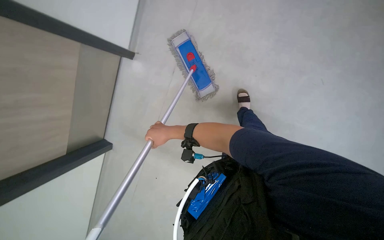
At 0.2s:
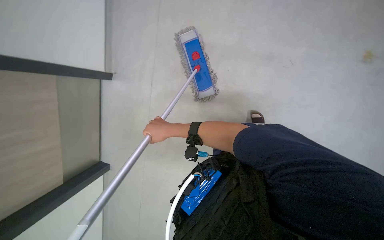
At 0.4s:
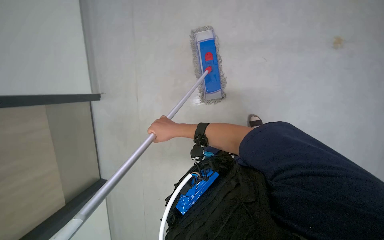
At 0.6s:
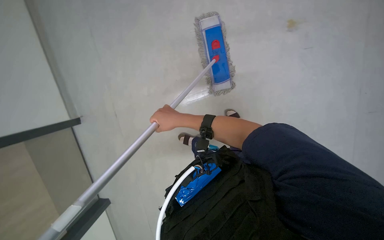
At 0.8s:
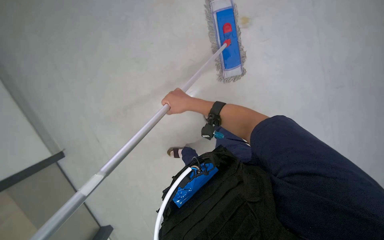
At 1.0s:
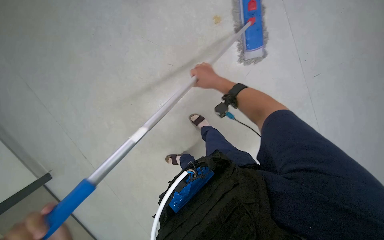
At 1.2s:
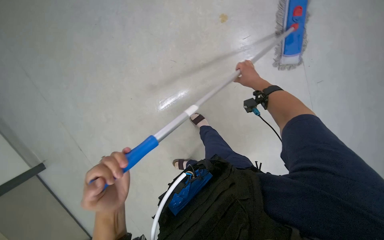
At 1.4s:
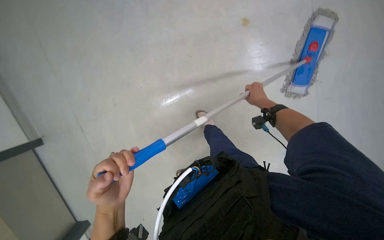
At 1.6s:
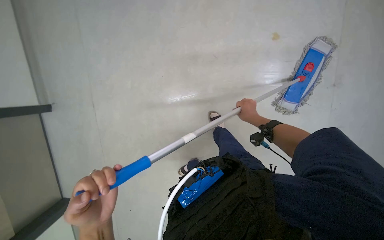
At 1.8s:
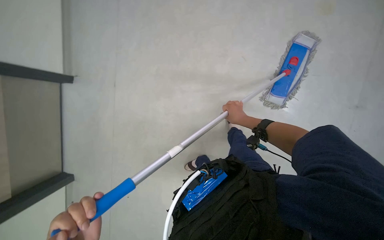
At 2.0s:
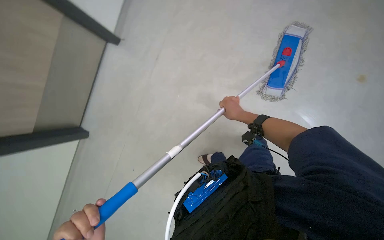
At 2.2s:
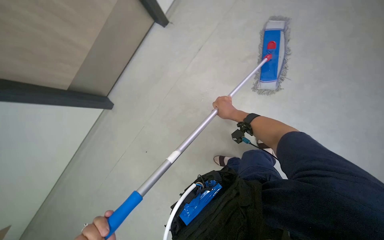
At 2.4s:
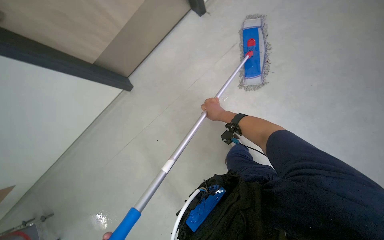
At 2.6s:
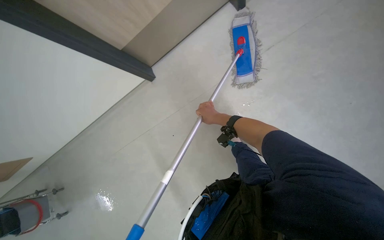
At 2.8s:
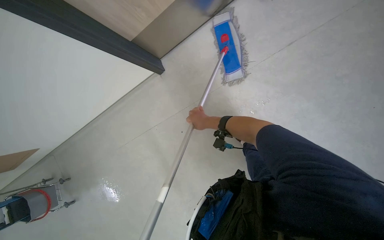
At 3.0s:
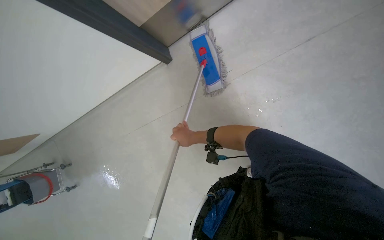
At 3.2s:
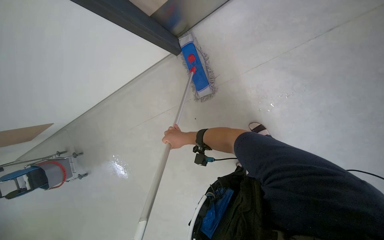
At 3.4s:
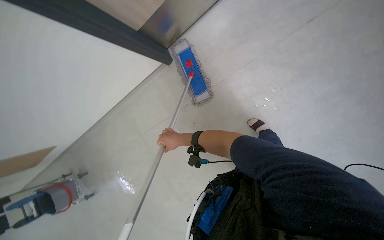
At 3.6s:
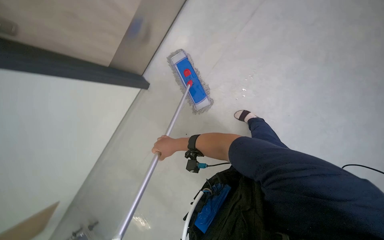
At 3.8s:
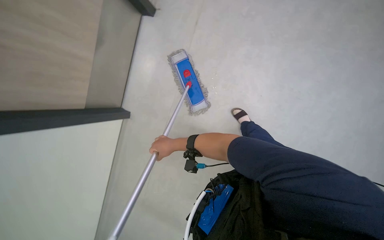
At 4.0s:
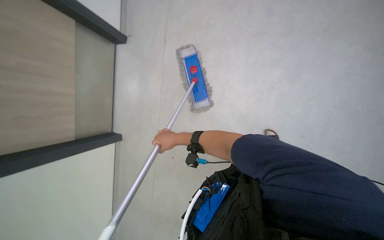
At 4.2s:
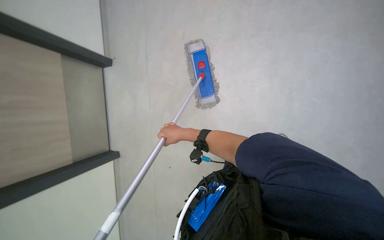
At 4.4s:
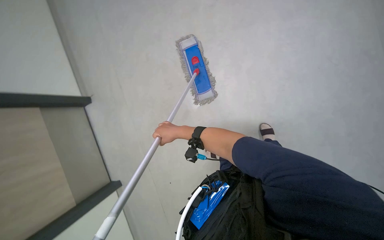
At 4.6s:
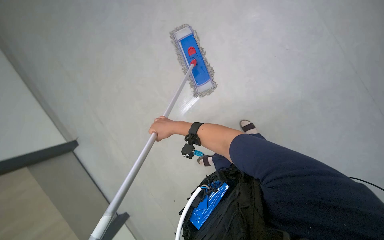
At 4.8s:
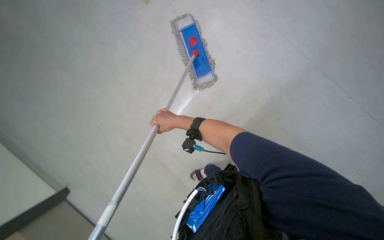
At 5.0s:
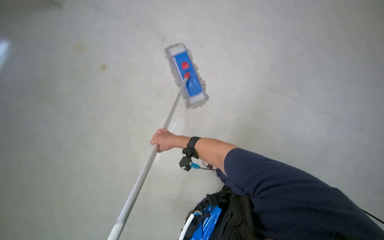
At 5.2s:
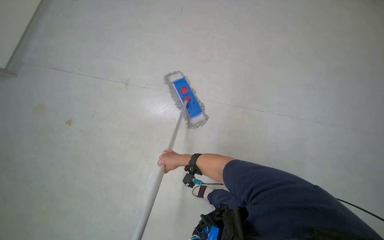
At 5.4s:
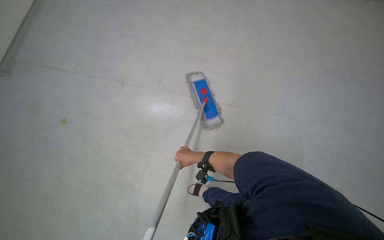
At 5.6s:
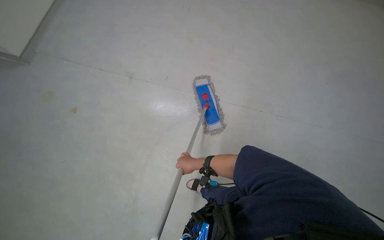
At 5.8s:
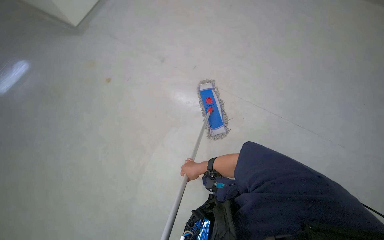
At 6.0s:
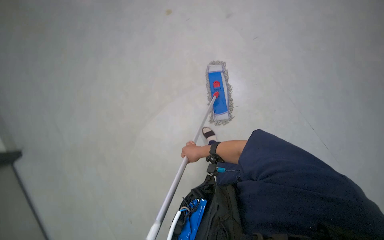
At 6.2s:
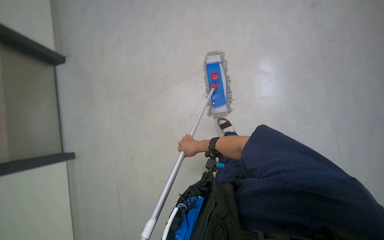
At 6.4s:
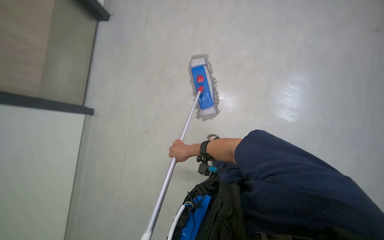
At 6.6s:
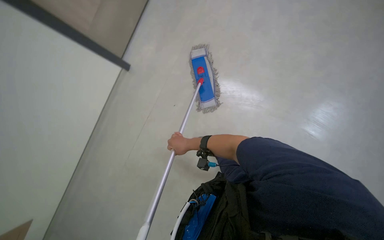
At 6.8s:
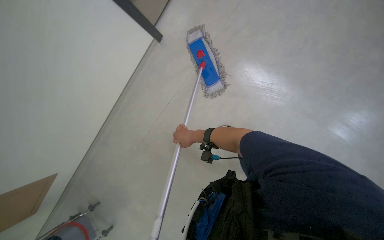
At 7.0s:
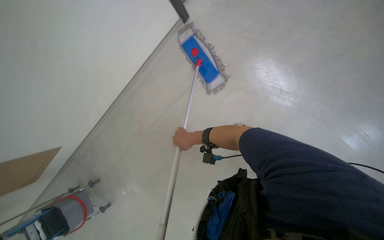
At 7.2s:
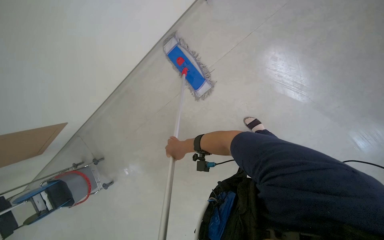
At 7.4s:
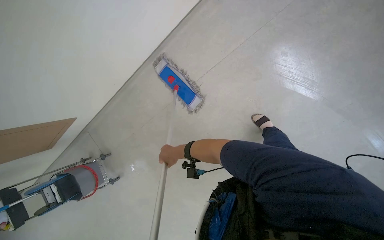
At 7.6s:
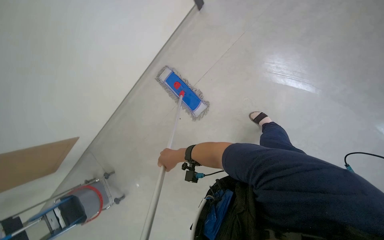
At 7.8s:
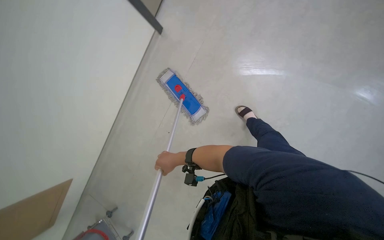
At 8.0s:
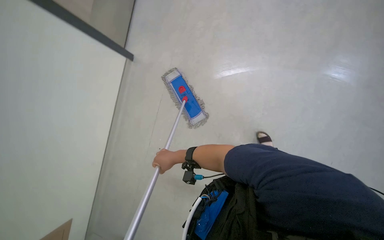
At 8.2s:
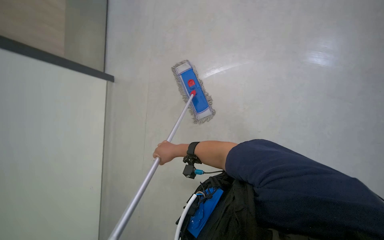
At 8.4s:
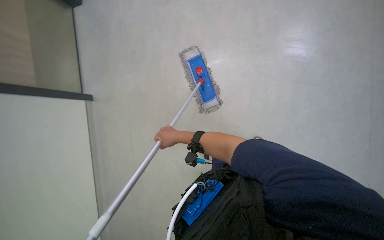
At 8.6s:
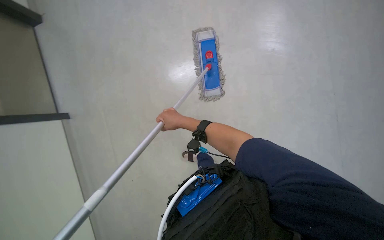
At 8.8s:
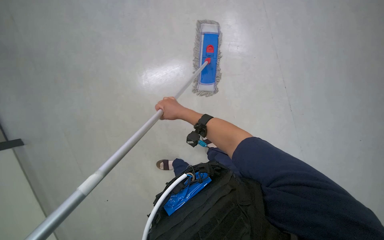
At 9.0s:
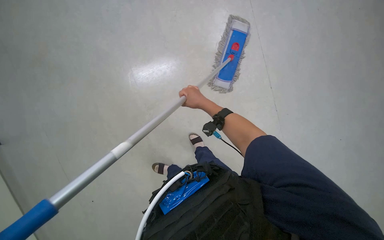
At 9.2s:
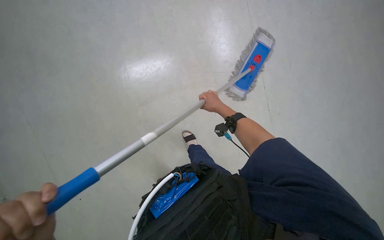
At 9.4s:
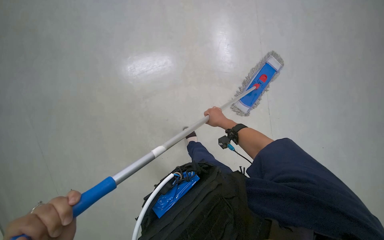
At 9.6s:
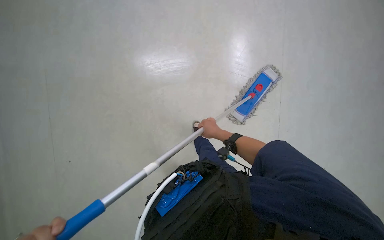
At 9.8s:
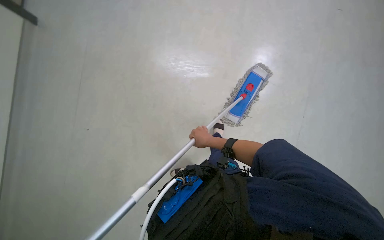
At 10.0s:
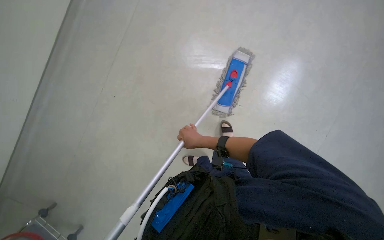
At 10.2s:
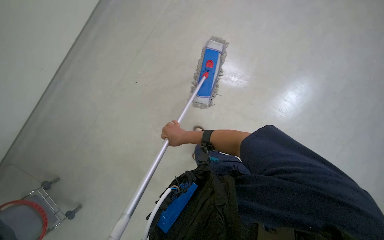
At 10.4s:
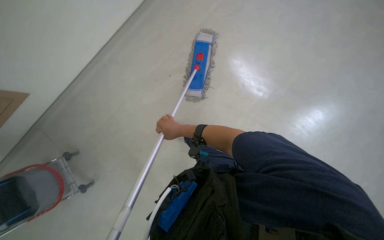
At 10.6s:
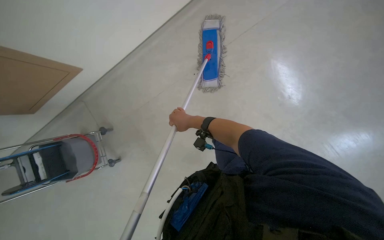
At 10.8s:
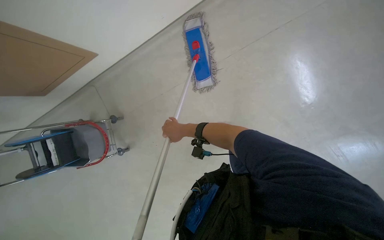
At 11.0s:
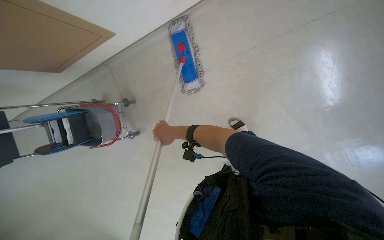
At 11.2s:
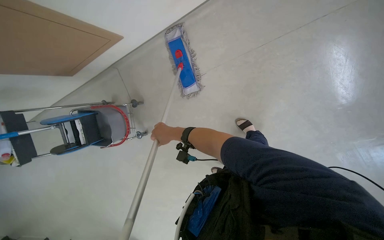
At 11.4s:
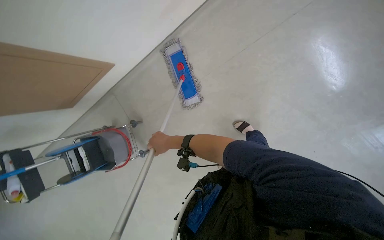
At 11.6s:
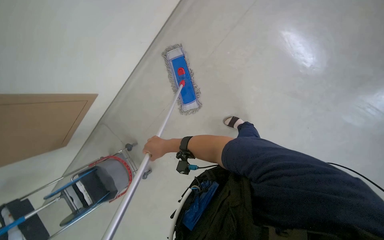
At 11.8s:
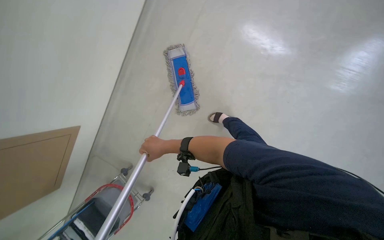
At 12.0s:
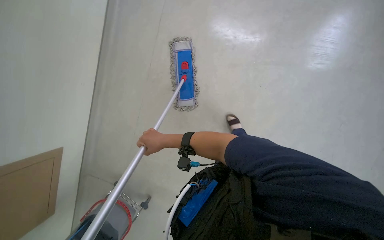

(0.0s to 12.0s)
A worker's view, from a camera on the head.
Job: mopping floor.
The whole recording: Mopping floor with flat mop. The worker mops the floor using a flat mop.
1.6s - 3.0s: The wearer looks roughly 30 degrees further to the right. The right hand shifts some 10 cm to the left.
6.0s - 7.6s: The right hand travels to the left by approximately 20 cm.
7.6s - 9.0s: The scene rotates clockwise by roughly 45 degrees.

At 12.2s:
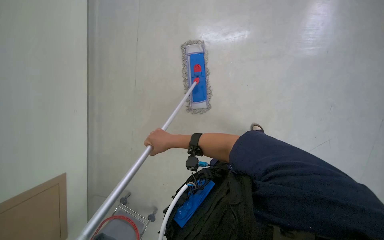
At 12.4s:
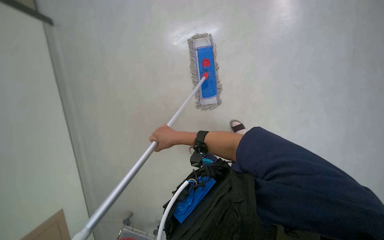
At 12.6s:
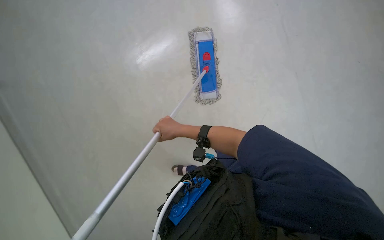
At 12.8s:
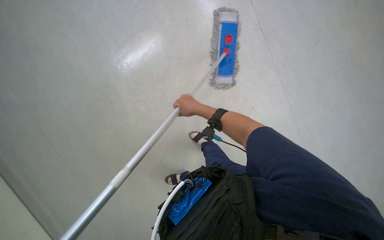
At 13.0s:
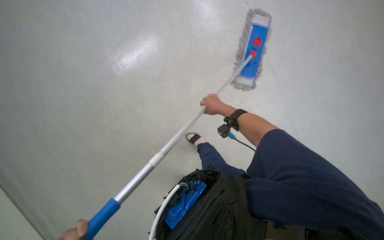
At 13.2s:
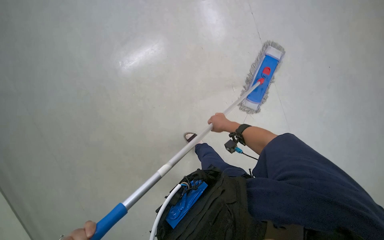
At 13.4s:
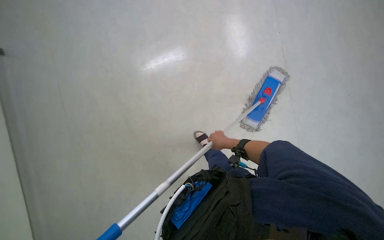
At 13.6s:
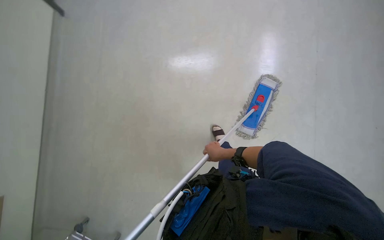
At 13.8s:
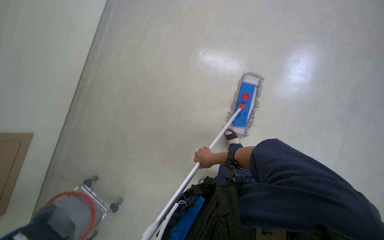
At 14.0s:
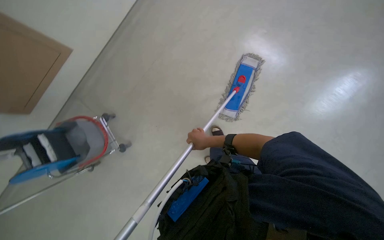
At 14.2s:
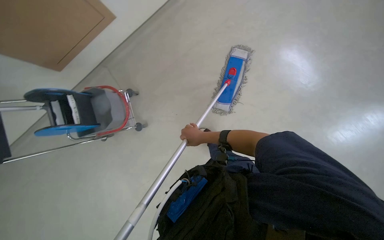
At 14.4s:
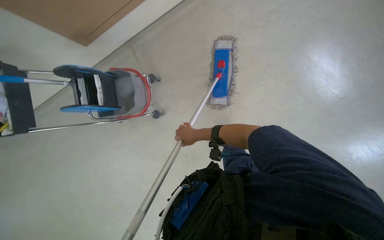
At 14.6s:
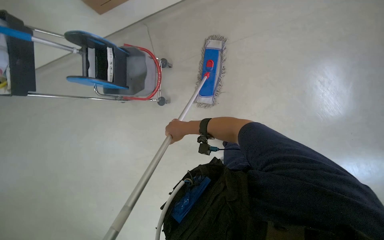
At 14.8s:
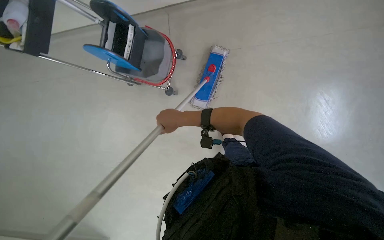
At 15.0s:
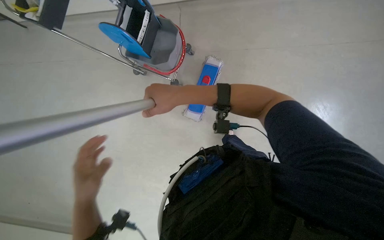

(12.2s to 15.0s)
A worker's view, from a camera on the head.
Job: mopping floor.
The whole recording: Mopping floor with flat mop. The worker mops the floor using a flat mop.
12.2s - 13.6s: The scene turns some 25 degrees clockwise in the picture. The right hand shifts some 10 cm down the picture.
13.6s - 15.0s: The right hand travels nearer to the camera and to the left by some 25 cm.

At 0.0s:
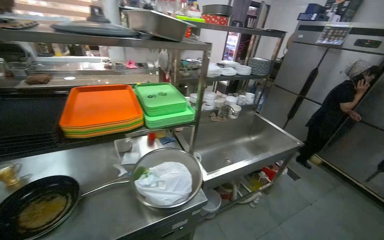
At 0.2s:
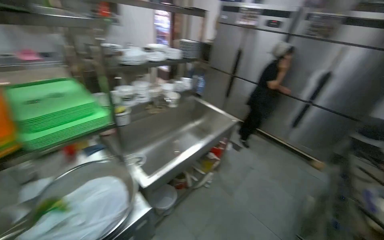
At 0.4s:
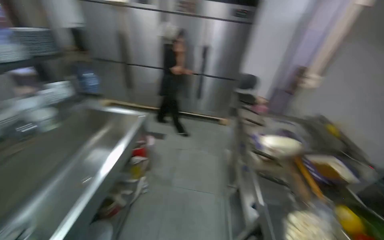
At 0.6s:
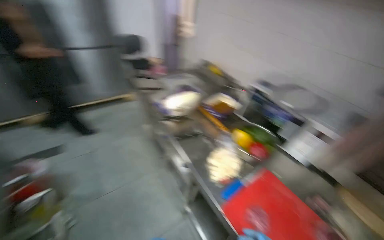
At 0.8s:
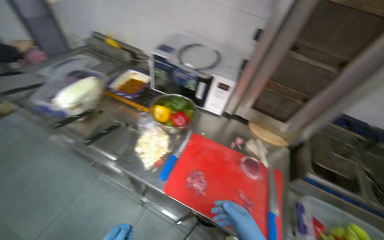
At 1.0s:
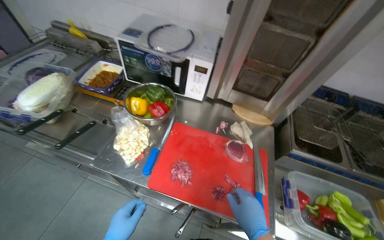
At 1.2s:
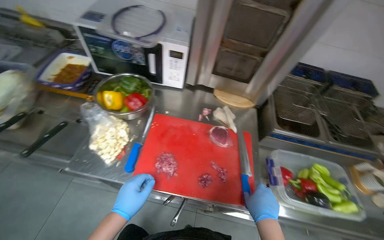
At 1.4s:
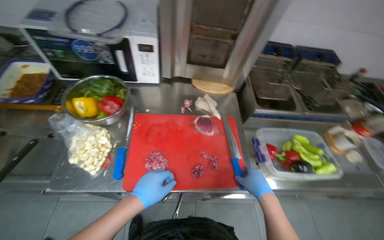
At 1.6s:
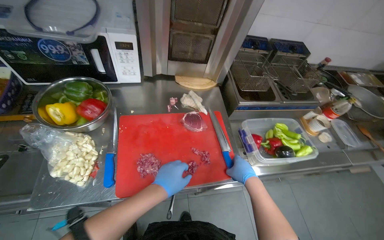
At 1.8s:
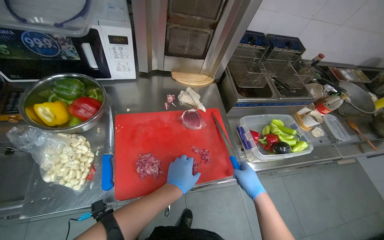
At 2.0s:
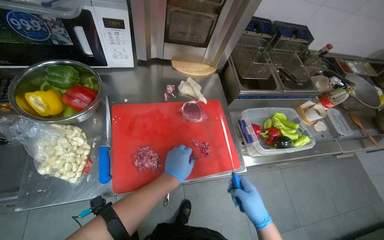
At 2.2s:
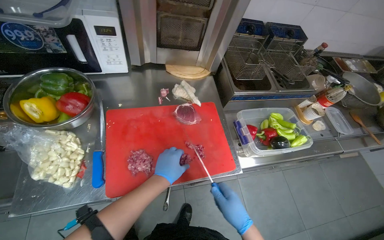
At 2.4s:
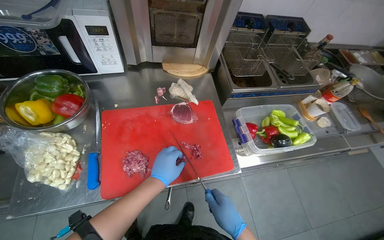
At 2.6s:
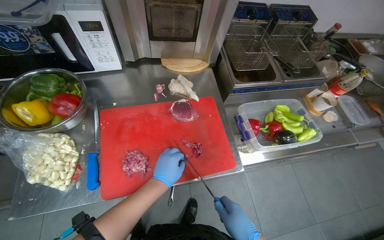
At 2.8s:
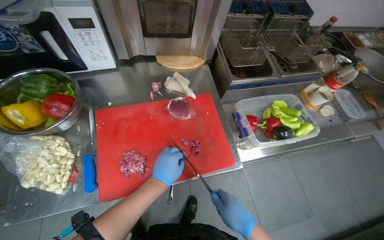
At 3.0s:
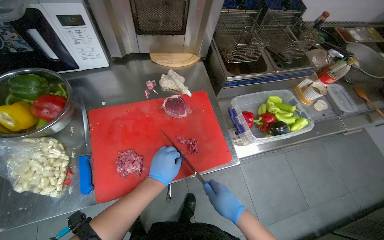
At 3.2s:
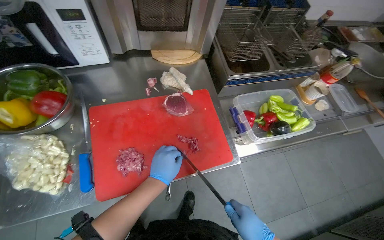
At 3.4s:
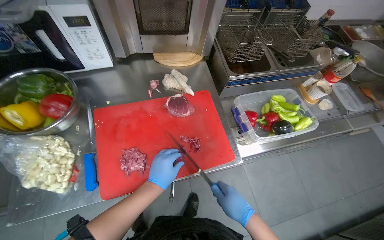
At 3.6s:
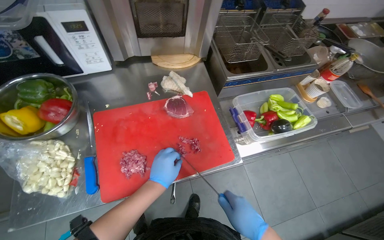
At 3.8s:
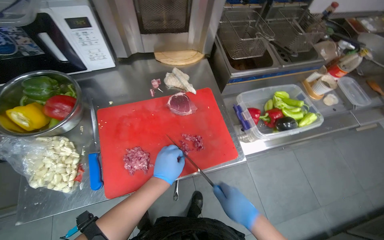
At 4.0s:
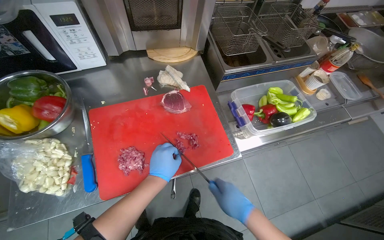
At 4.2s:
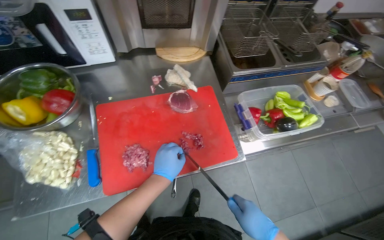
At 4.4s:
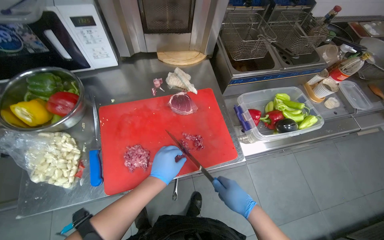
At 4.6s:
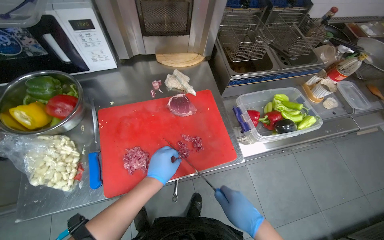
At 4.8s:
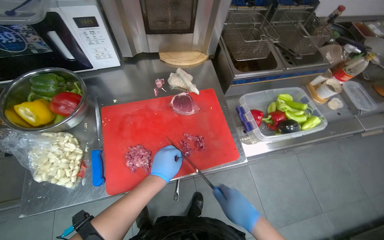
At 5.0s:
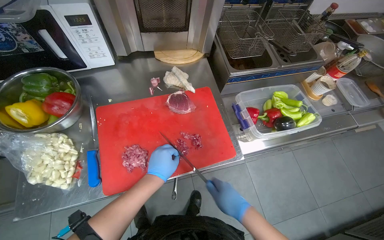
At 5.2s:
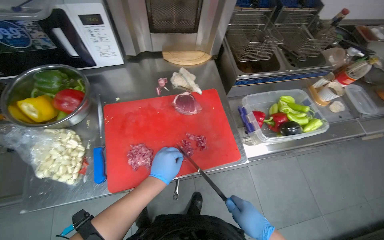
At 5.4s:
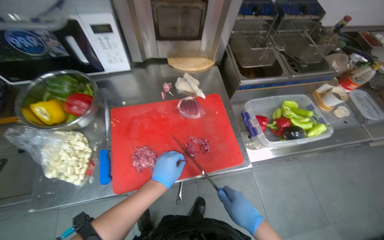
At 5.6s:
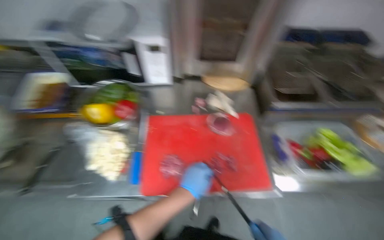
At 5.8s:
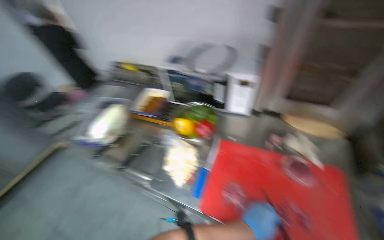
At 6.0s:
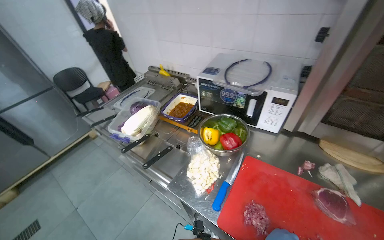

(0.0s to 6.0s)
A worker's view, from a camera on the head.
Job: preparing food.
The whole recording: Slicing and dicing meat on board. The worker slices and dices meat on a red cutting board.
0.0s - 1.6s: The camera travels some 50 cm. The head turns to the right by some 160 degrees. The view tips downward by approximately 45 degrees.
1.6s - 3.0s: The right hand heads down the picture, covering approximately 10 cm.
3.0s - 4.4s: The hands stay close to where they were, moving slightly.
4.4s - 6.0s: The head rotates approximately 50 degrees to the left. The view tilts approximately 20 degrees upward.
